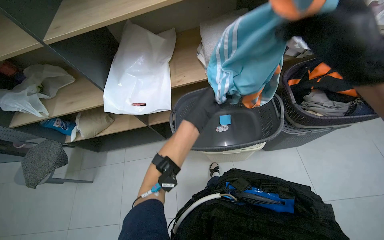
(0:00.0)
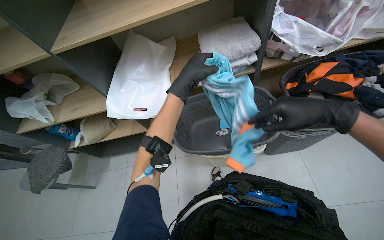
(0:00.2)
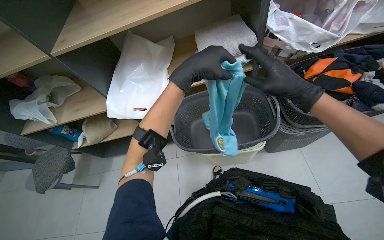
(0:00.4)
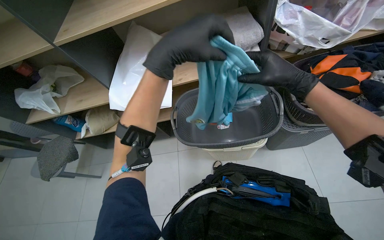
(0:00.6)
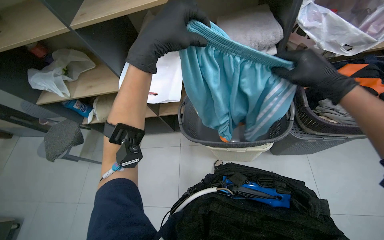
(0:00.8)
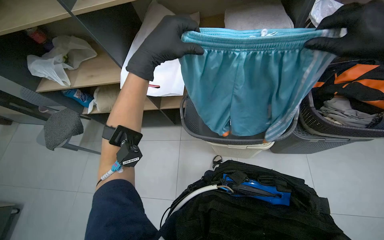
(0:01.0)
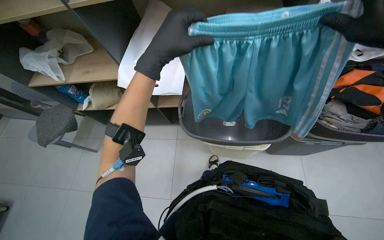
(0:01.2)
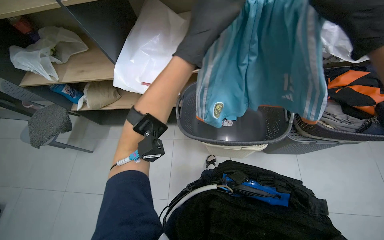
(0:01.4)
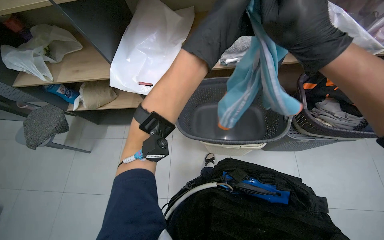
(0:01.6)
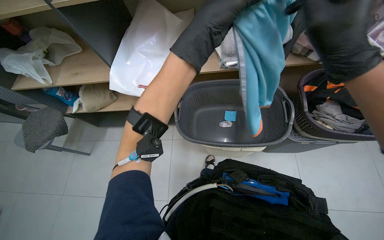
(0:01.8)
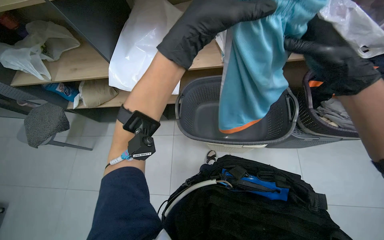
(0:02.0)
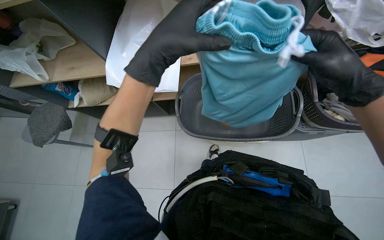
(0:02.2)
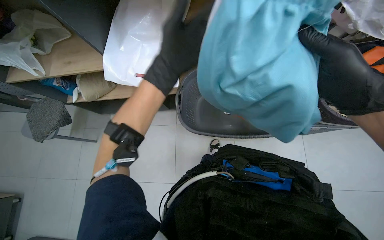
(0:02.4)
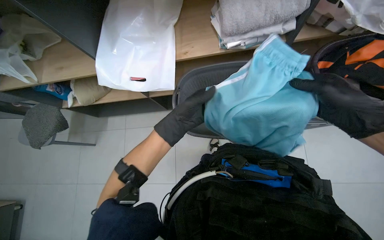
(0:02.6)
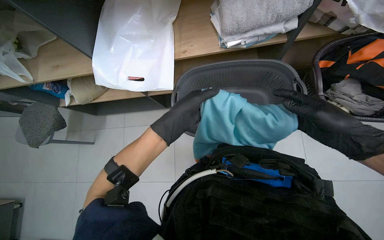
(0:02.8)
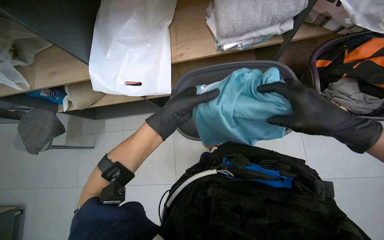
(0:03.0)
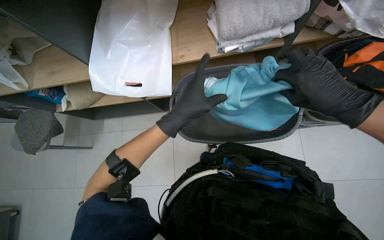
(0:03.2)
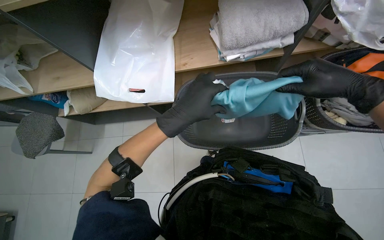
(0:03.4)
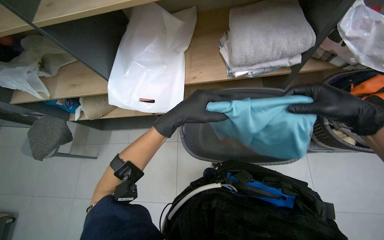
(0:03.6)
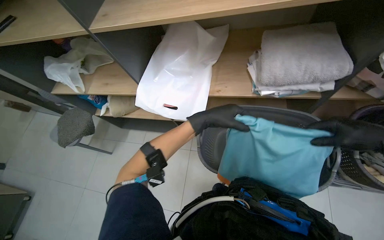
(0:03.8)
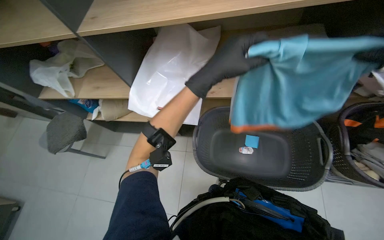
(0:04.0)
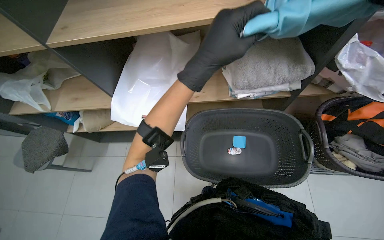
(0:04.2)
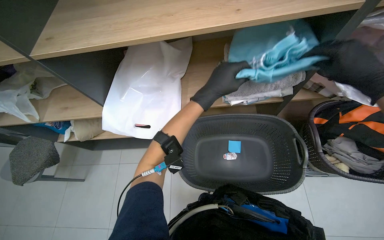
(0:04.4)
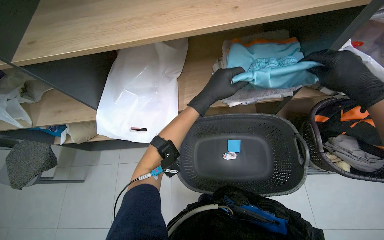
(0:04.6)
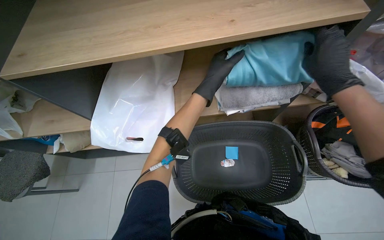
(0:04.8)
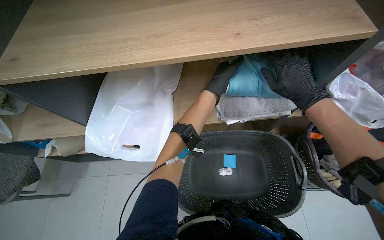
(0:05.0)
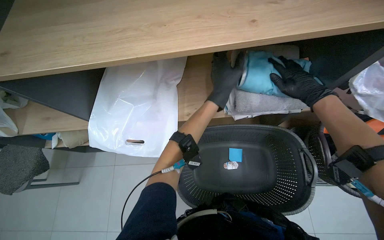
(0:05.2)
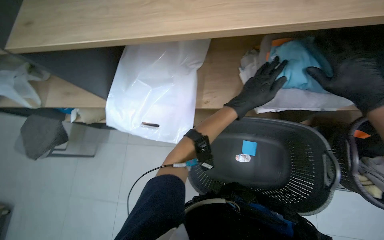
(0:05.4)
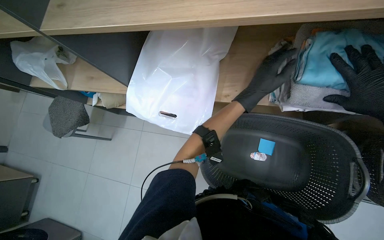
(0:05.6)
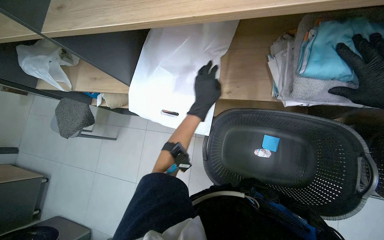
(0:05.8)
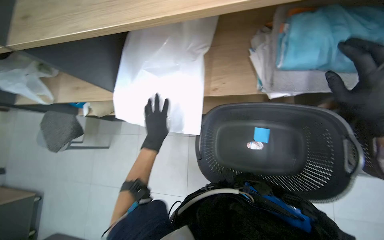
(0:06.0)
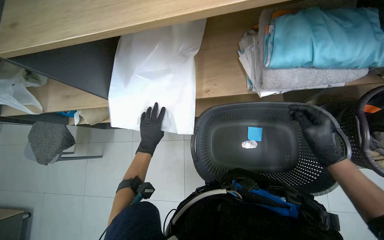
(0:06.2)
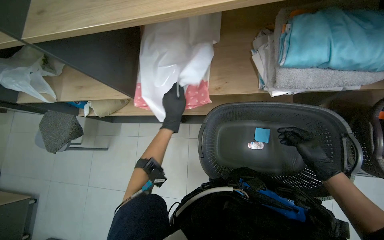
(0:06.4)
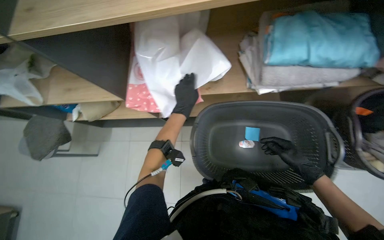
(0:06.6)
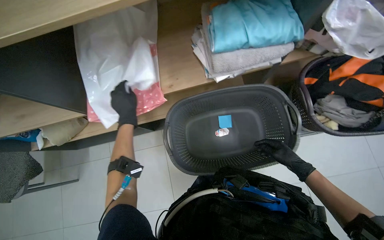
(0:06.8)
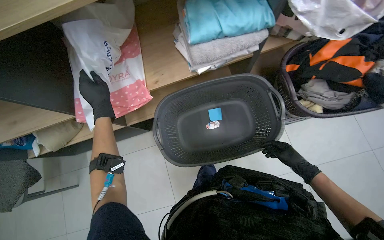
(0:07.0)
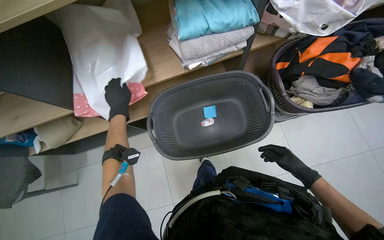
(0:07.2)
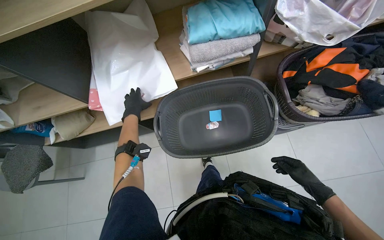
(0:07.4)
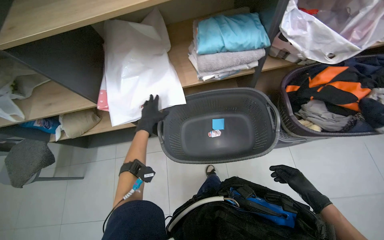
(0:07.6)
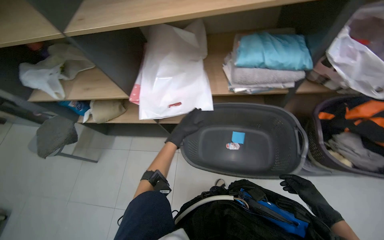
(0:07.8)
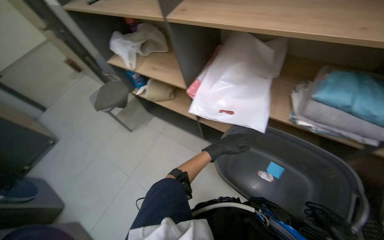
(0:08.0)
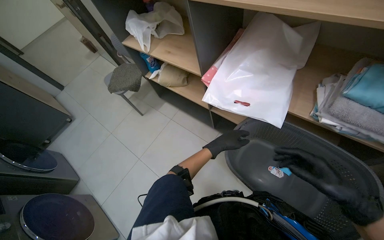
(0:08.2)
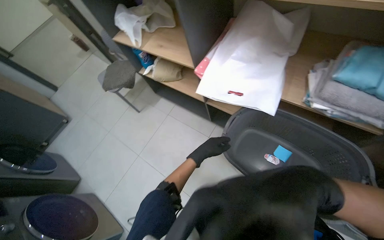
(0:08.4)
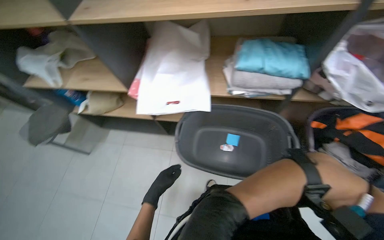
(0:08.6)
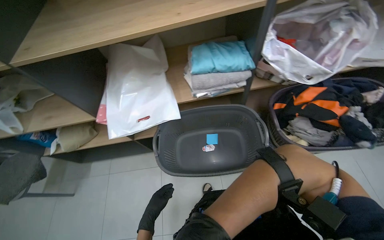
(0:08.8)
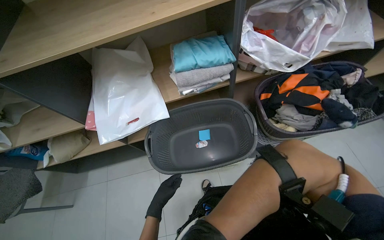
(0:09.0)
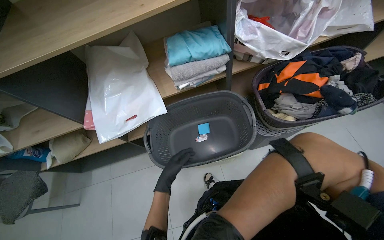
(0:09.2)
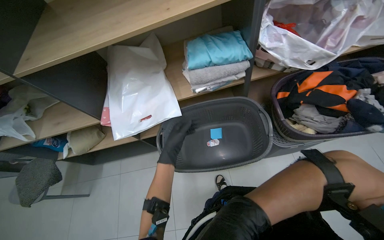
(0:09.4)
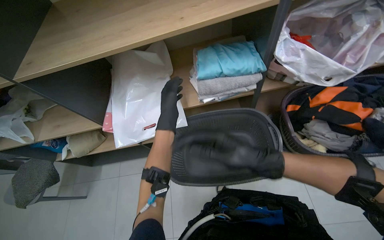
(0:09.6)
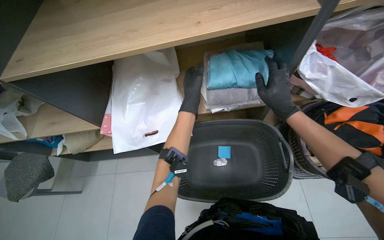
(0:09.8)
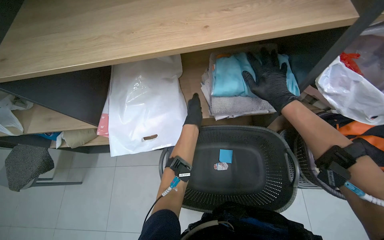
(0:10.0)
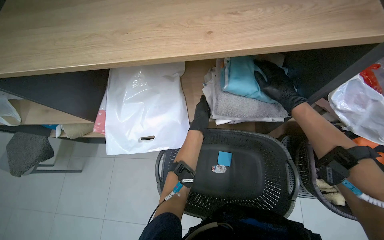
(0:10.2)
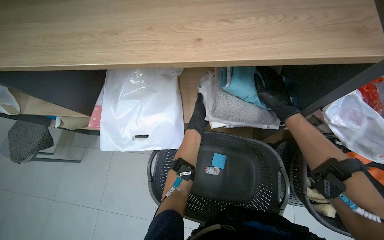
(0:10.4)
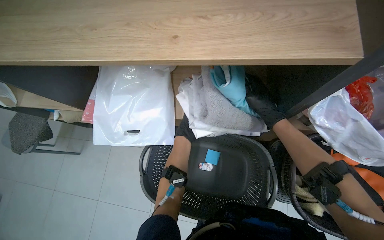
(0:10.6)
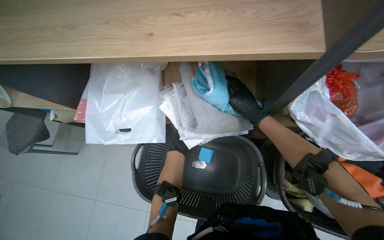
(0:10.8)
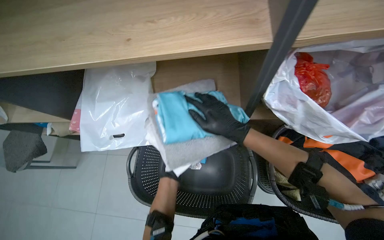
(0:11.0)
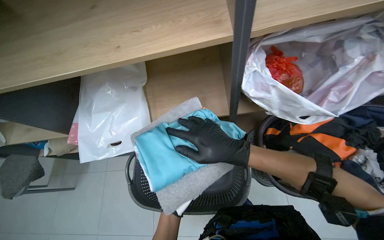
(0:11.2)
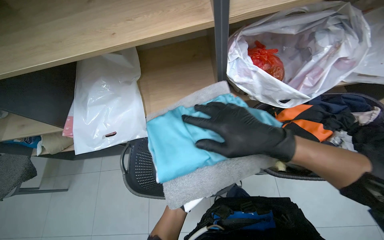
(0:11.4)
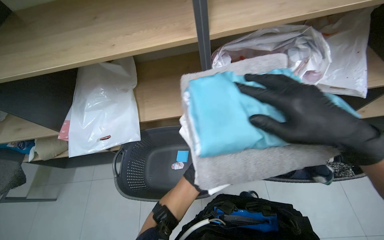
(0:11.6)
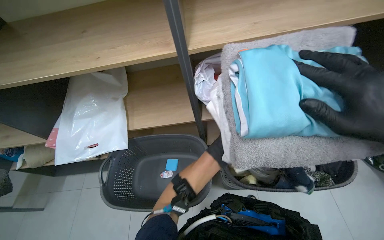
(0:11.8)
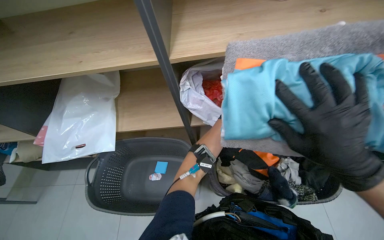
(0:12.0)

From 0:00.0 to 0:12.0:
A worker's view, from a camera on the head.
Job: managing laundry.
The whole recording: Organizing and folding laundry. The worker organizes bags on shelves, places items into a bag, then folds clothes from a basket and places them on shelves.
From 0:00.0 to 0:01.6: The left hand shifts about 20 cm up the picture.
From 0:01.6 to 0:03.0: The right hand moves down the picture and to the right, some 20 cm, while the left hand travels down the picture by about 20 cm.
From 0:03.0 to 0:04.4: The left hand heads up the picture and to the right, covering roughly 25 cm.
From 0:04.4 to 0:06.0: The view tilts about 15 degrees downward. The left hand moves to the left, farther from the camera and down the picture, about 35 cm.
From 0:06.0 to 0:07.6: The left hand swings left and right, about 25 cm each way, with 2 reversals.
From 0:09.0 to 0:10.4: The camera pitches downward, by some 10 degrees. The left hand moves up the picture and farther from the camera, some 50 cm.
From 0:10.4 to 0:12.0: The view tilts approximately 15 degrees upward.

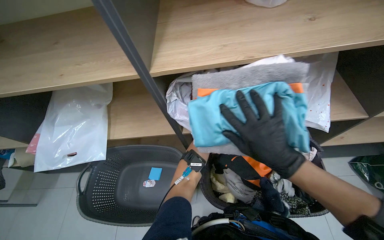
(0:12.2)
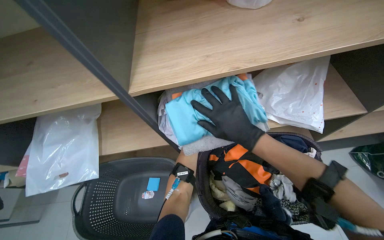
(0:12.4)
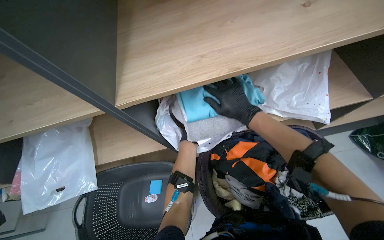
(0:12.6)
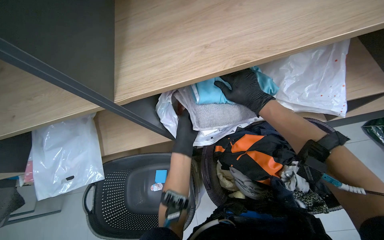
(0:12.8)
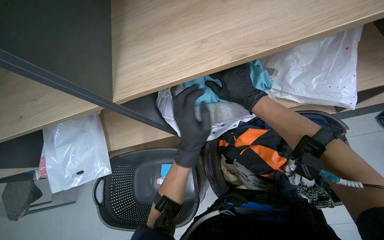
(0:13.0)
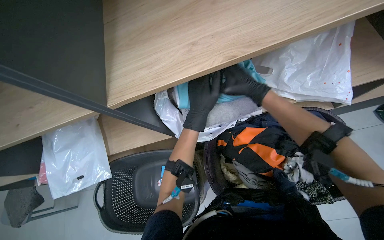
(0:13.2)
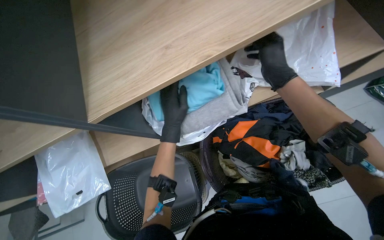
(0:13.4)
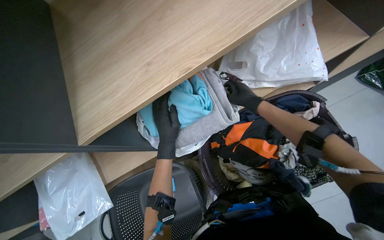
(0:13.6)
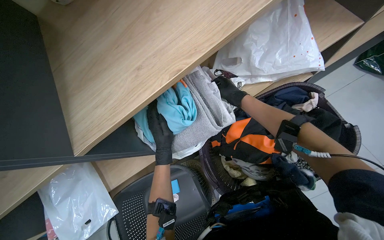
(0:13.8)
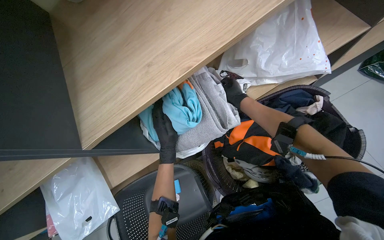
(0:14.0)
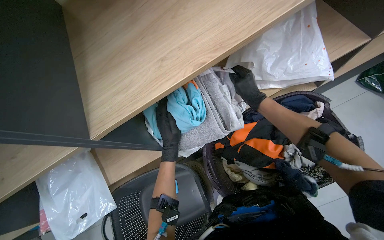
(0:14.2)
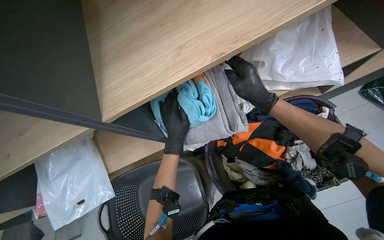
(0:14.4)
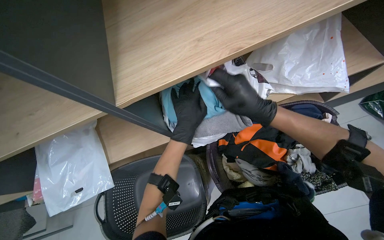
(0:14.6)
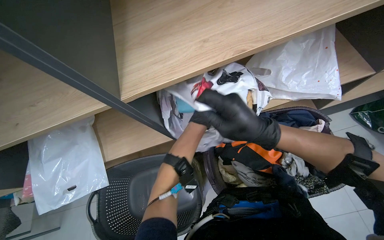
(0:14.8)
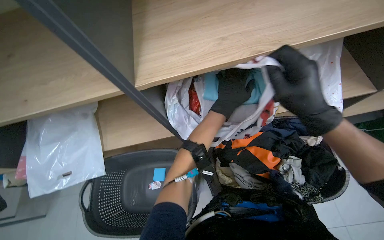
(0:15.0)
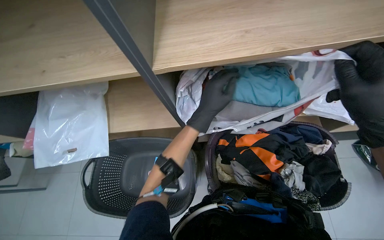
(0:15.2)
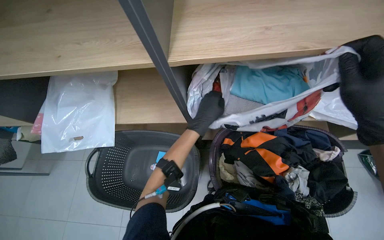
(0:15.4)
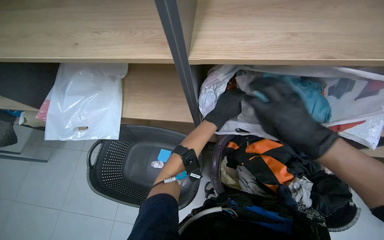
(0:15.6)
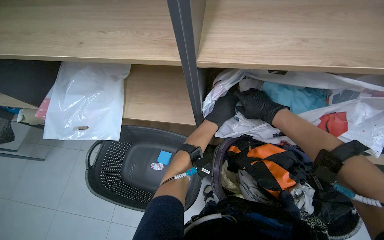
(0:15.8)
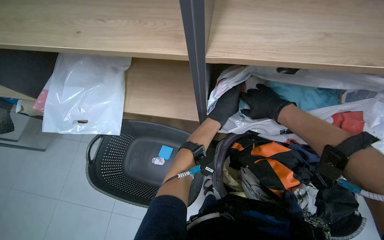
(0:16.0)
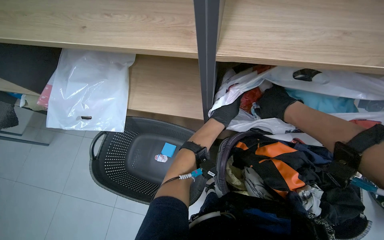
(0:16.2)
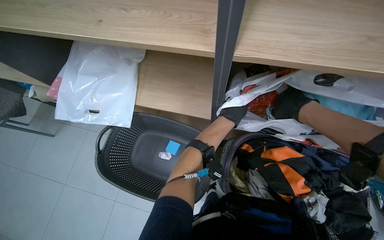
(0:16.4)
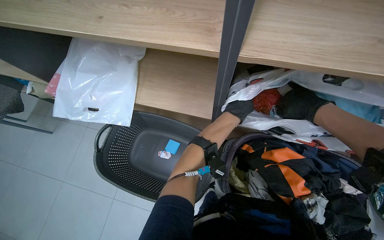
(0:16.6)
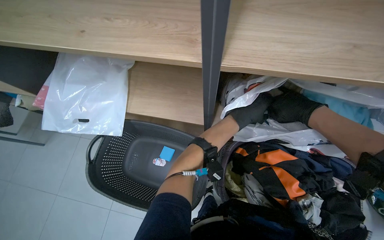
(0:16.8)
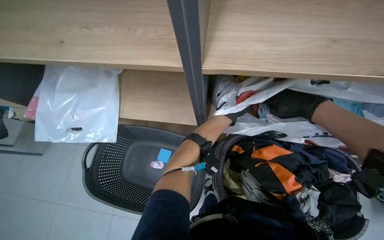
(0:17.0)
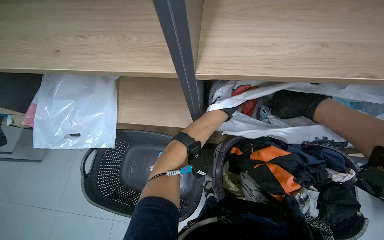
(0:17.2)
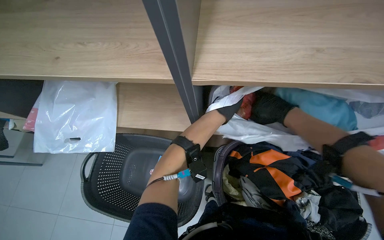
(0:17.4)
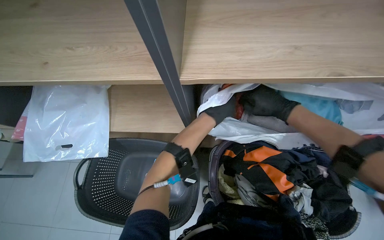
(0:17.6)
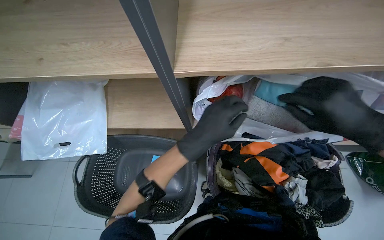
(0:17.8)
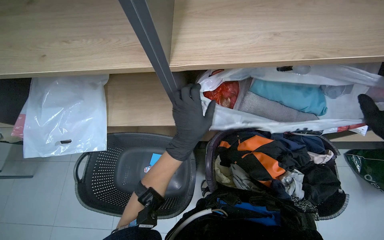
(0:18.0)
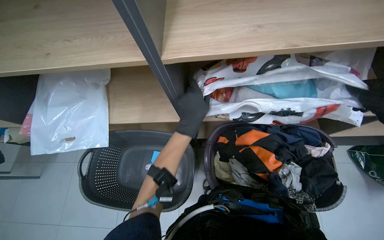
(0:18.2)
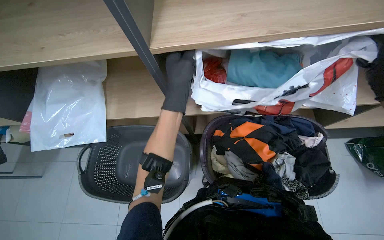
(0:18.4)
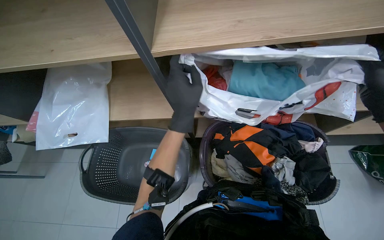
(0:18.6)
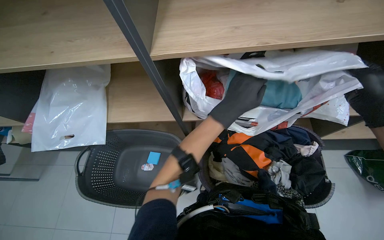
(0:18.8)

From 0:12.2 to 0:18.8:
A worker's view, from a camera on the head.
Job: managing laundry.
The whole recording: Organizing and folding laundry. The worker organizes bags on shelves, places items into a bag, then folds clothes from a basket and places them on shelves.
From 0:12.2 to 0:13.8: The scene turns about 30 degrees counterclockwise in the picture. The right hand moves nearer and farther over some 25 cm, changing direction 2 times.
From 0:13.8 to 0:15.4: Everything in view rotates about 35 degrees clockwise. The right hand heads nearer to the camera, covering some 35 cm.
From 0:15.4 to 0:17.2: The left hand moves nearer and farther over some 15 cm, changing direction 2 times, while the right hand shifts some 25 cm farther from the camera and up the picture.
From 0:17.2 to 0:18.8: The left hand goes approximately 30 cm nearer to the camera.
